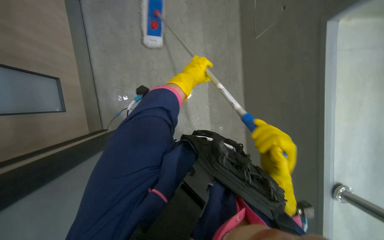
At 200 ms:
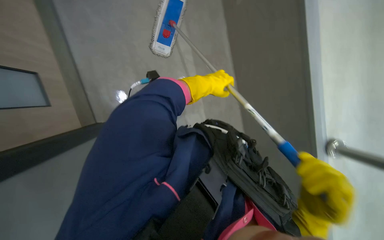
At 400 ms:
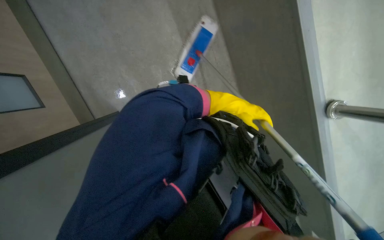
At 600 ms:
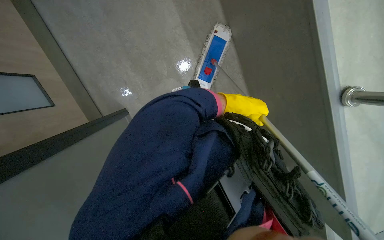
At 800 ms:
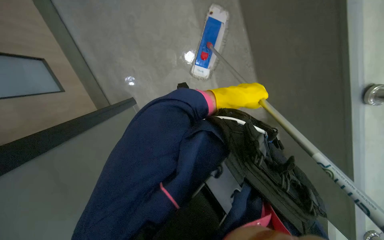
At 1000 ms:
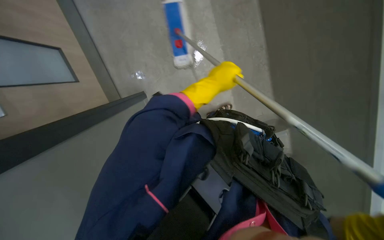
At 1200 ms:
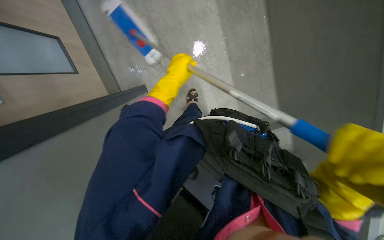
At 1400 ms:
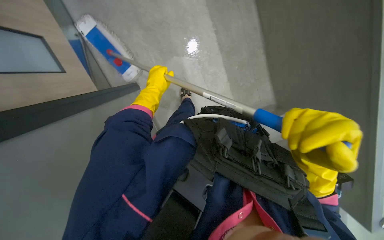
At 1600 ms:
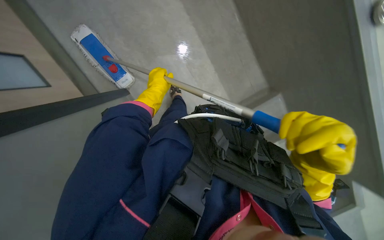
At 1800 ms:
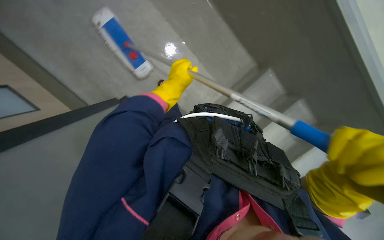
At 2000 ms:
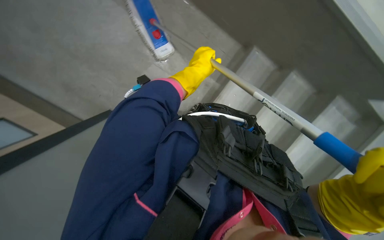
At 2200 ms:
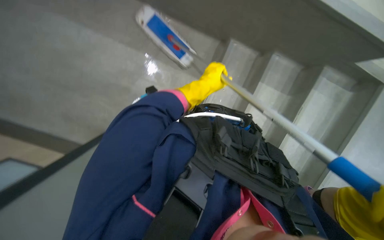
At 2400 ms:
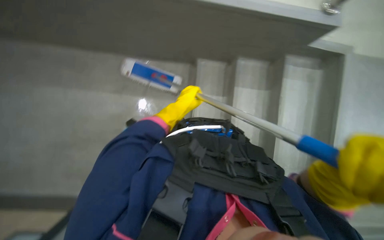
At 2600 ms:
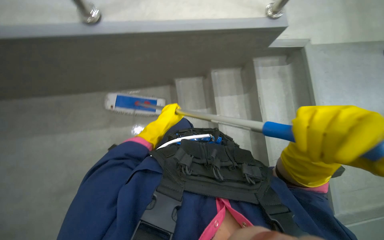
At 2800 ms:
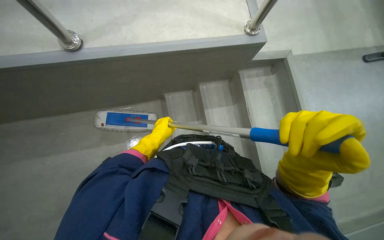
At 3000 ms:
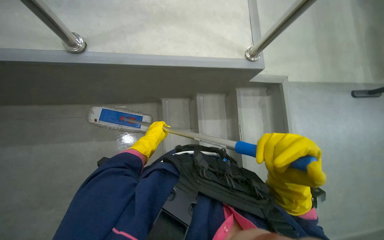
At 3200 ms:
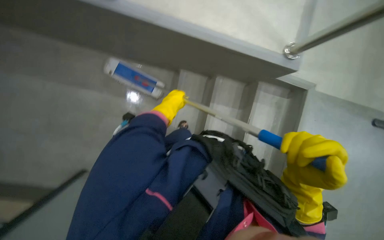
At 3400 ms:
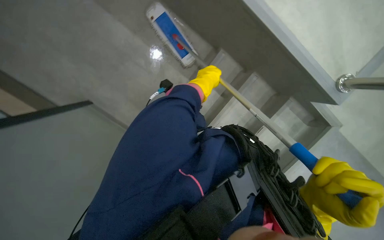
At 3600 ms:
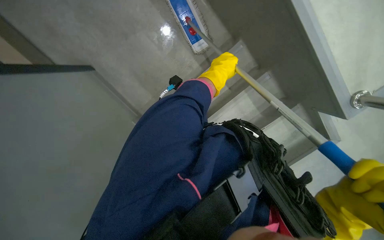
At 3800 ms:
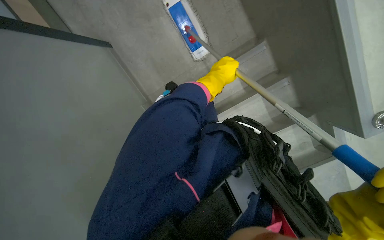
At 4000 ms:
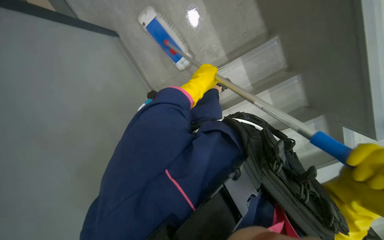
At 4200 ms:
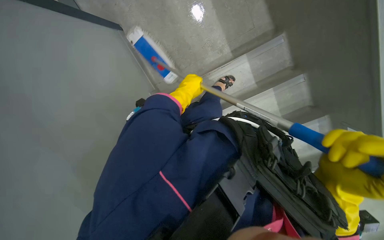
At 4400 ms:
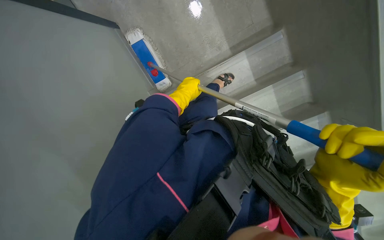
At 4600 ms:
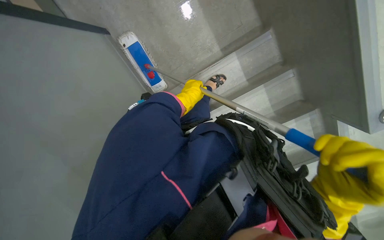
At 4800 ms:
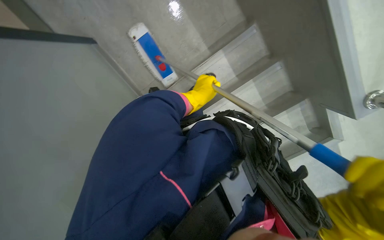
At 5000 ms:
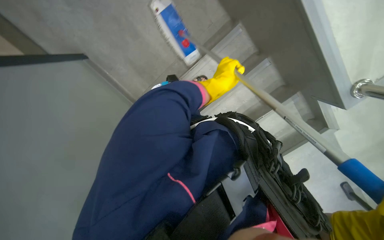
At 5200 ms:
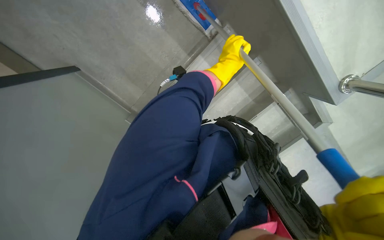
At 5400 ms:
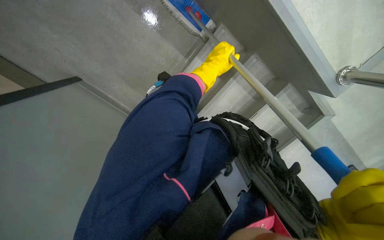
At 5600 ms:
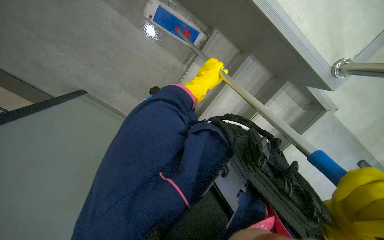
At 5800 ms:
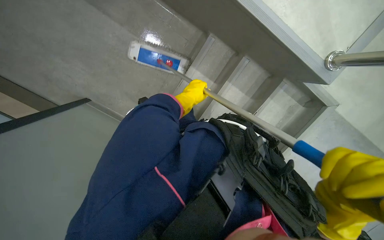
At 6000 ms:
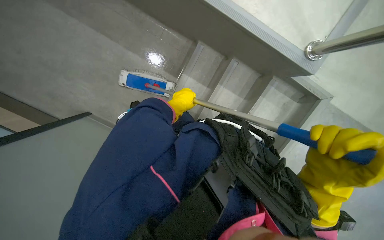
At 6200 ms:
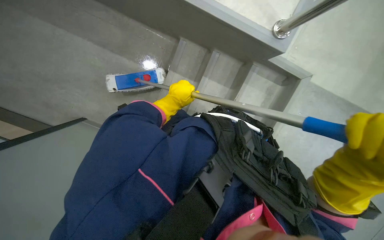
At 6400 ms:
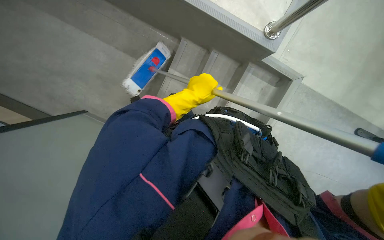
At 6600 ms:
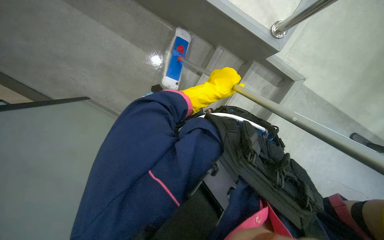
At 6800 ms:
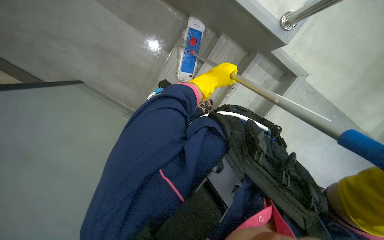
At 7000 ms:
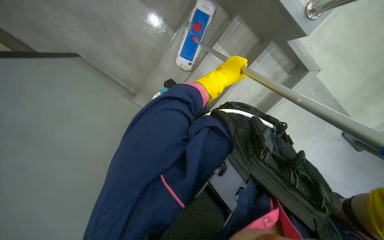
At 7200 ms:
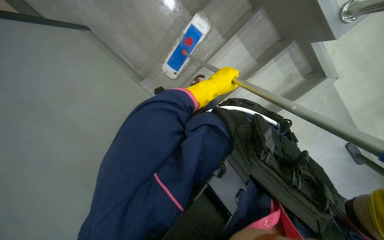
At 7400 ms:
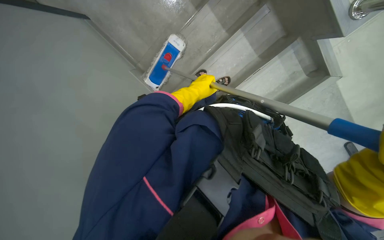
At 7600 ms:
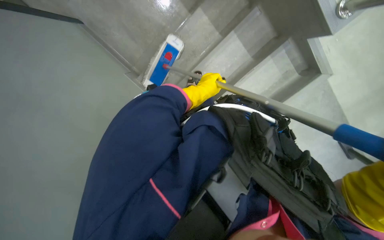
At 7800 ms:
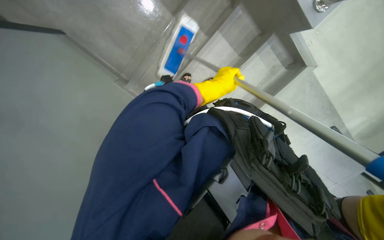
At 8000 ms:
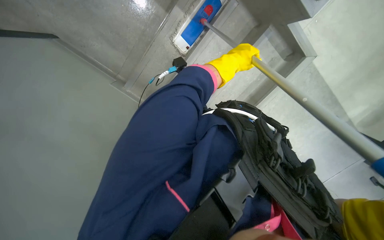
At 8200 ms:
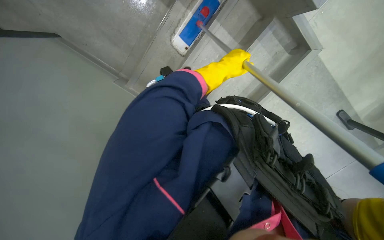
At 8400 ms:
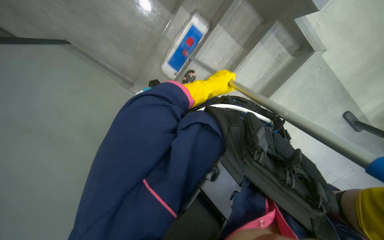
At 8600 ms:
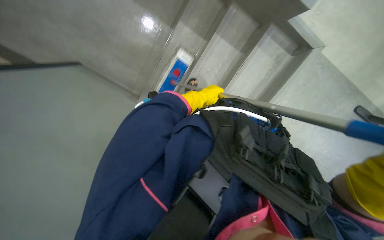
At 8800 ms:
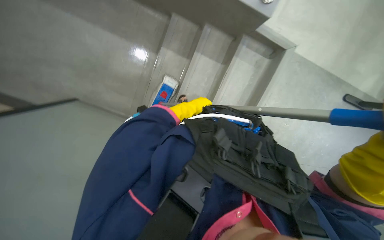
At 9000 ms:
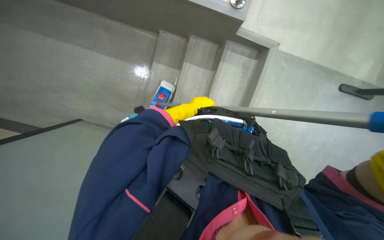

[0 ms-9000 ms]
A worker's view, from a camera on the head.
Job: mopping floor.
The whole recording: Mopping stairs. The worker mops the stairs with a flat mop.
1600 ms to 3000 ms: The head turns to the right by roughly 40 degrees. The view tips upward by approximately 15 degrees.
3000 ms to 4400 ms: The view tilts about 25 degrees downward. The scene turns approximately 65 degrees clockwise in the picture.
4400 ms to 6000 ms: The scene turns approximately 30 degrees counterclockwise in the picture.

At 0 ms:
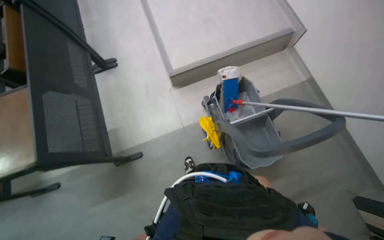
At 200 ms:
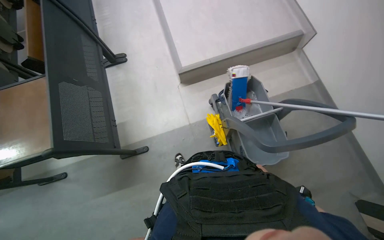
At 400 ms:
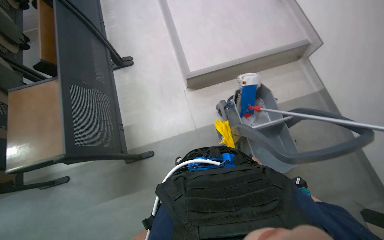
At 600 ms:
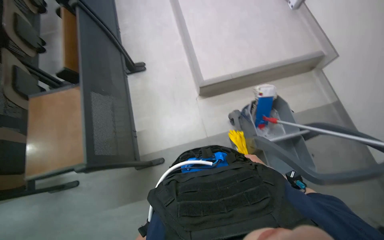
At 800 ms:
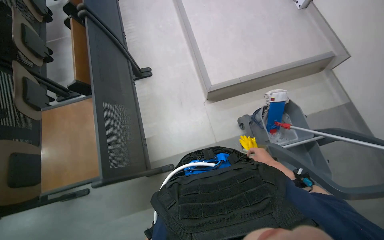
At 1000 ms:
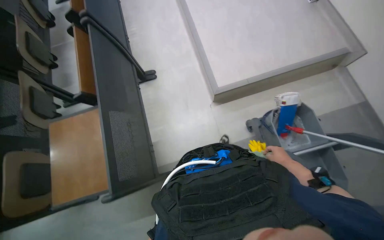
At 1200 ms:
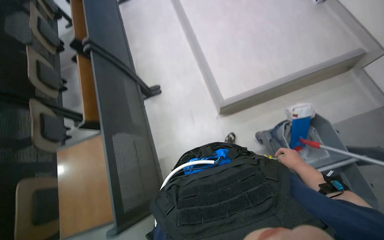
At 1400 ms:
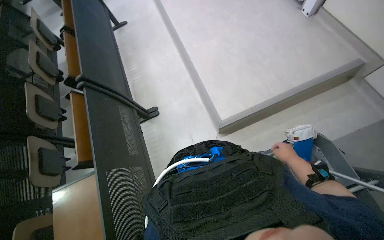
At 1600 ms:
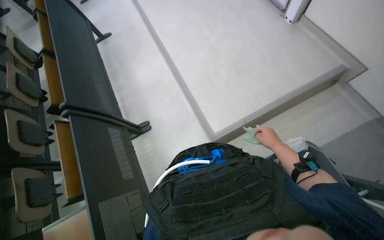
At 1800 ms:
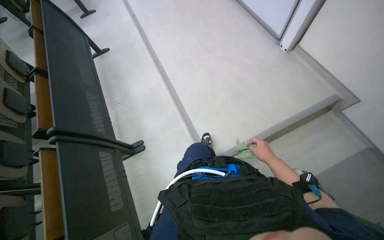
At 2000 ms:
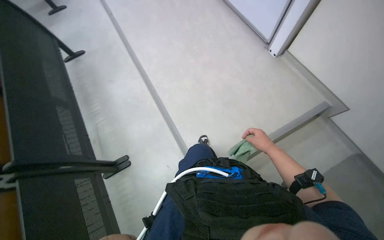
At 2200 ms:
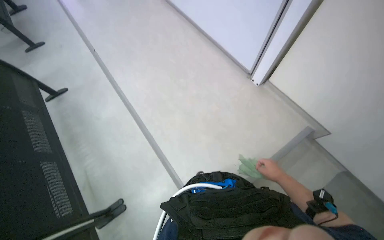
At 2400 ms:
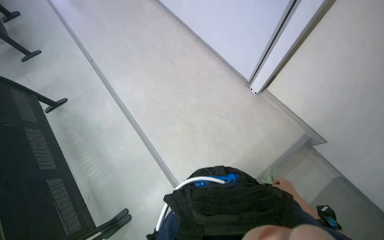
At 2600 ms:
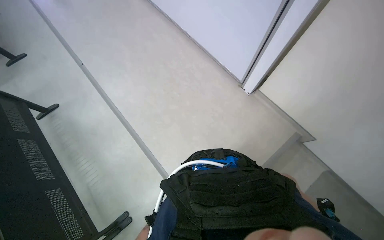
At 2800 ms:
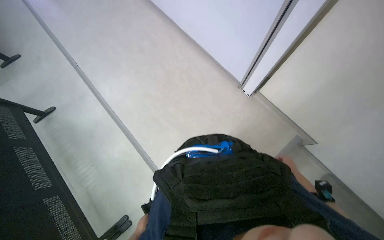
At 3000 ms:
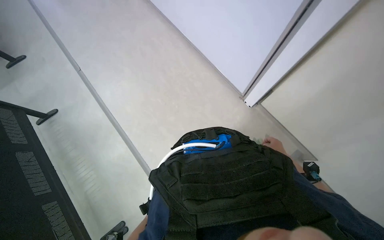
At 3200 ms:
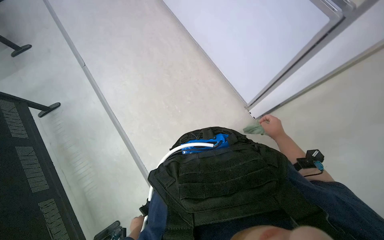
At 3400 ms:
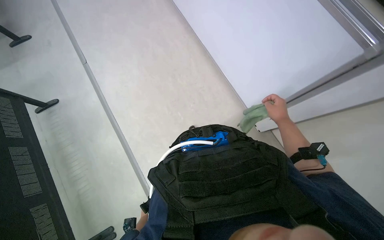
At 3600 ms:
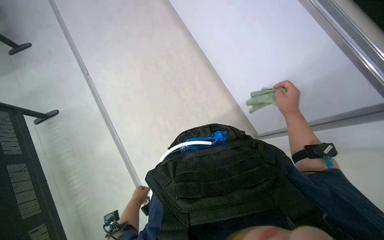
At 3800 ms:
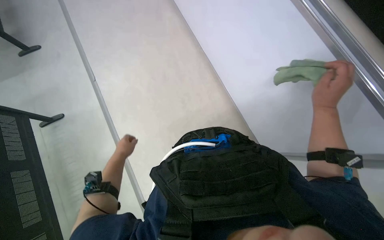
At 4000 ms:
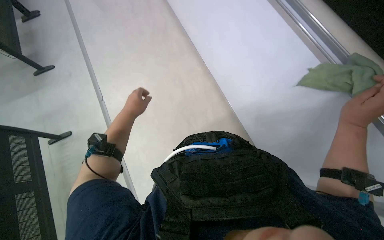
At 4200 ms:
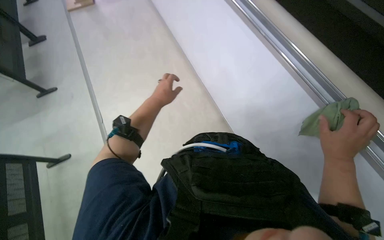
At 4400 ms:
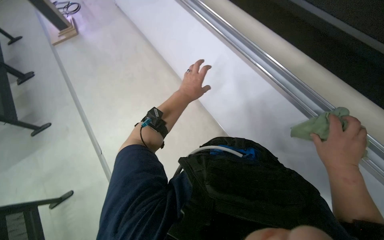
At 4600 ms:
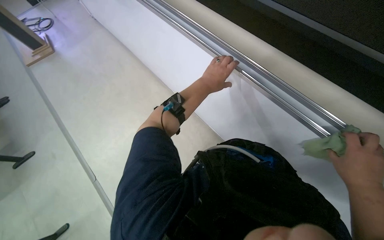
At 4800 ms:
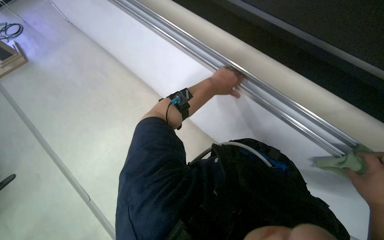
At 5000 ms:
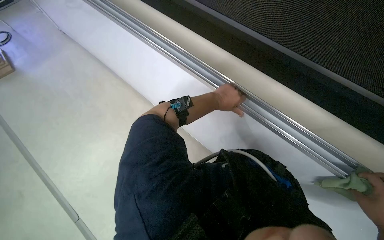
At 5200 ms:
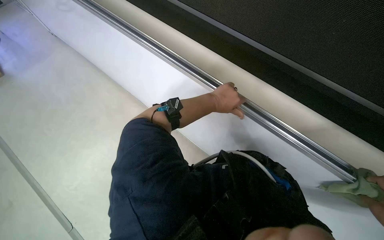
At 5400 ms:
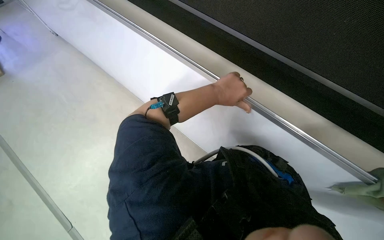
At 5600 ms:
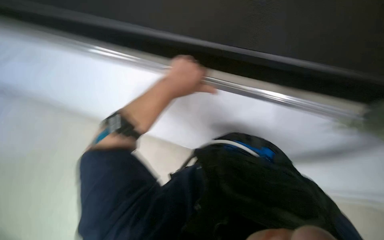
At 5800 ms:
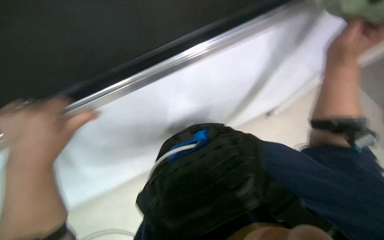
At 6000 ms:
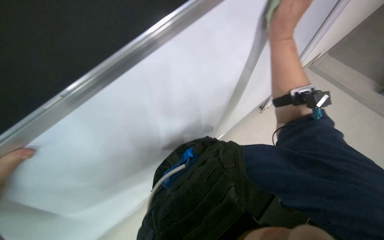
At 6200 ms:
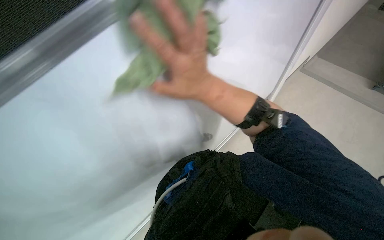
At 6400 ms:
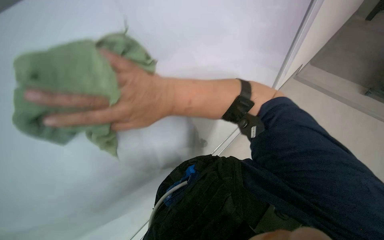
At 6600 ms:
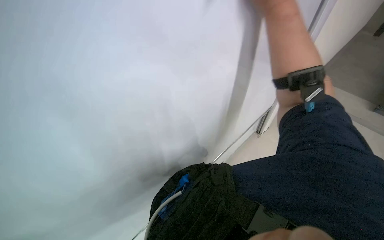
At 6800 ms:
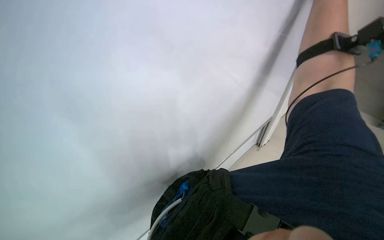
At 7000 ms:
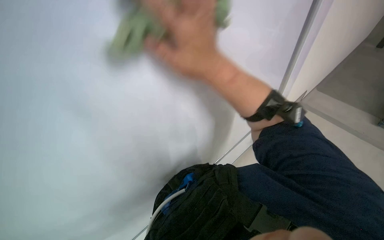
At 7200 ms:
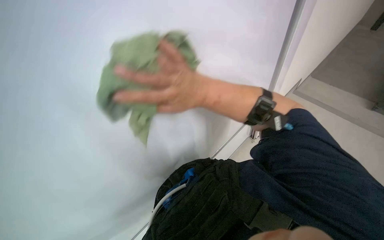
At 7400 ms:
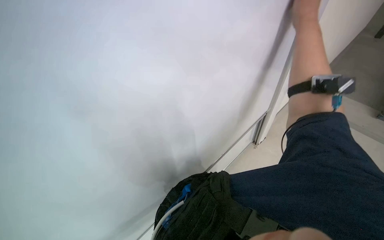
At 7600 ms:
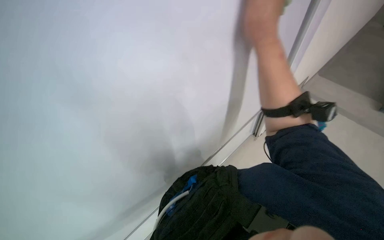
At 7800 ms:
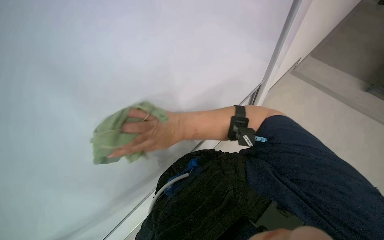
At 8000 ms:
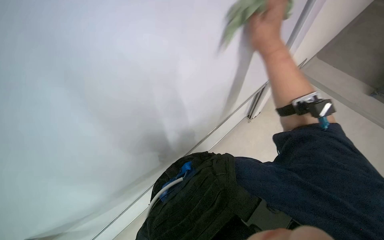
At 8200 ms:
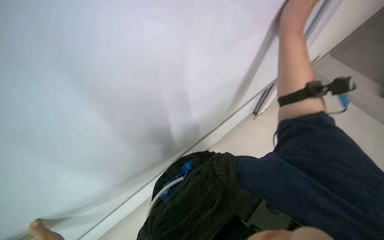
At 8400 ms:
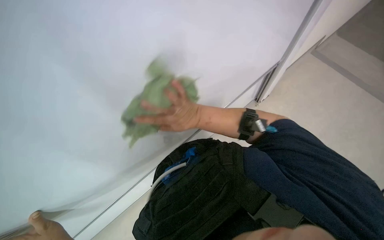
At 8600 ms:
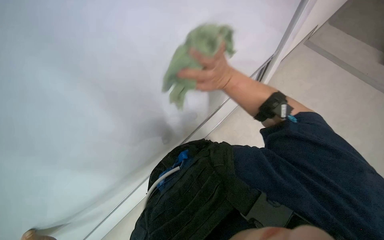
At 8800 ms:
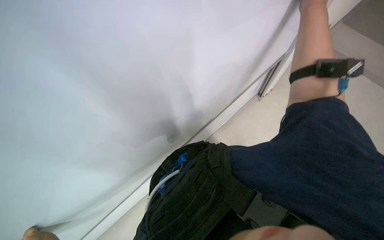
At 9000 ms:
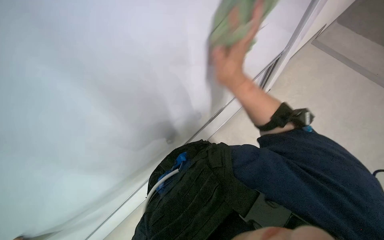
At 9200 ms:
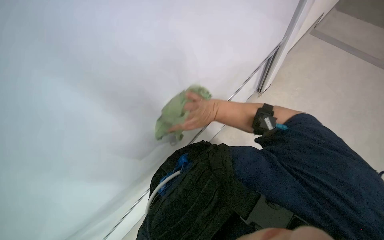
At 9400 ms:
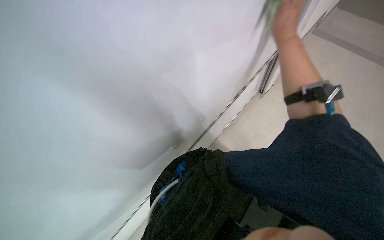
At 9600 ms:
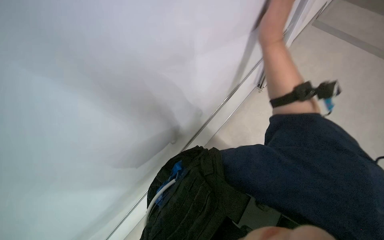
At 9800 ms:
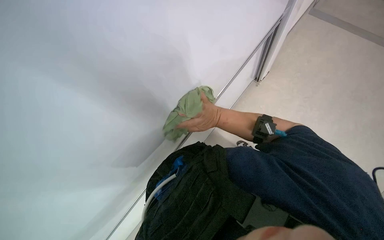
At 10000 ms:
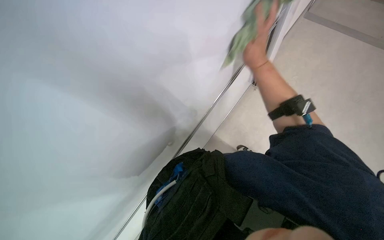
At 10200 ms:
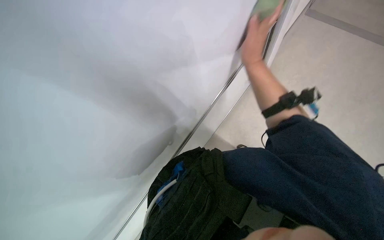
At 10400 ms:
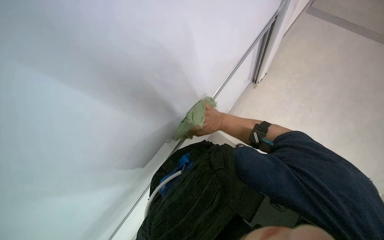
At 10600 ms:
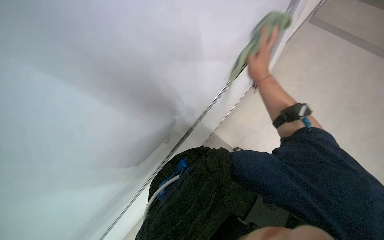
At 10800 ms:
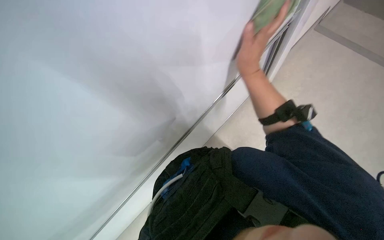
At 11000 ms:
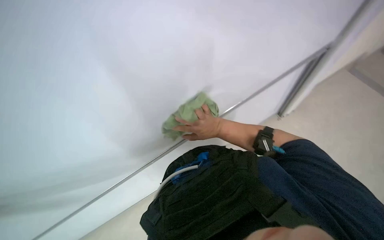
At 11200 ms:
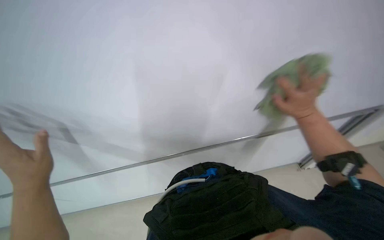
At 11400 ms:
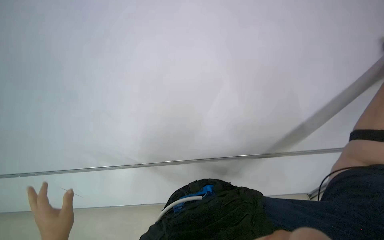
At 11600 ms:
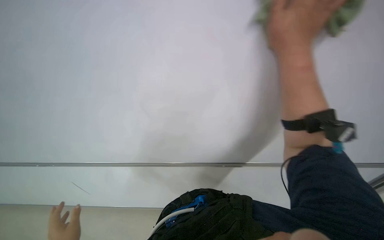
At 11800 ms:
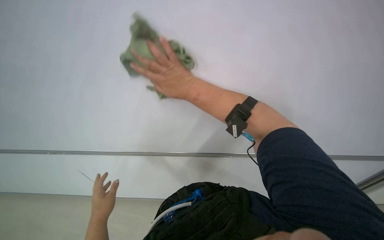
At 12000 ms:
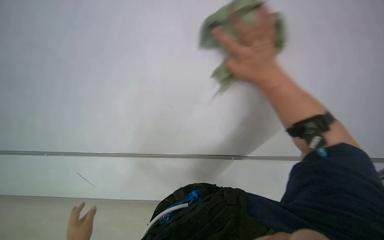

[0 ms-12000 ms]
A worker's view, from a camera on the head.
Job: wiping surfaces.
The whole recording: Wiping white surfaces with cloth. The worker wipes white surfaces with a green cloth.
0 ms to 1600 ms: The wearer moves some 60 cm.
1600 ms to 3000 ms: The head travels about 90 cm.
4400 ms to 6000 ms: The head rotates roughly 45 degrees to the right.
7600 ms to 9000 ms: The view tilts roughly 10 degrees downward.
9000 ms to 10400 ms: The right hand swings up and down the picture, roughly 25 cm each way, with 2 reversals.
10400 ms to 12000 ms: The camera pitches upward, by roughly 25 degrees.
